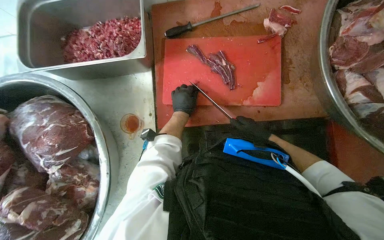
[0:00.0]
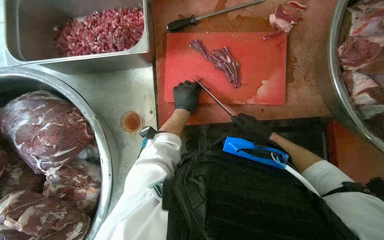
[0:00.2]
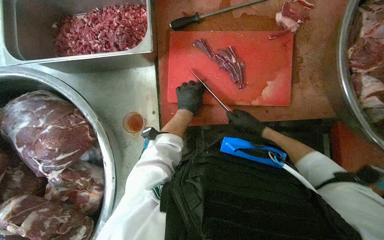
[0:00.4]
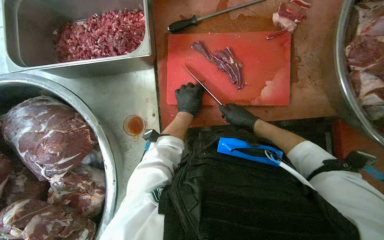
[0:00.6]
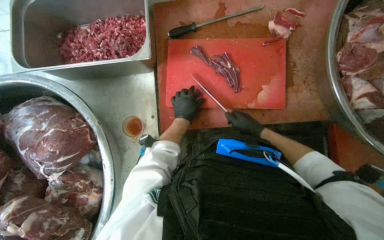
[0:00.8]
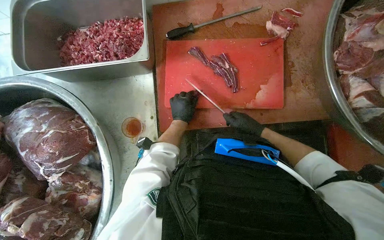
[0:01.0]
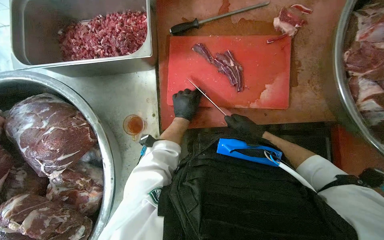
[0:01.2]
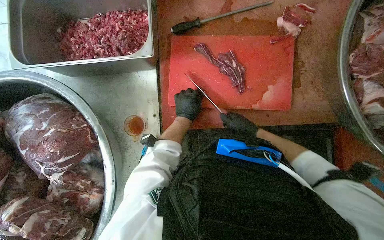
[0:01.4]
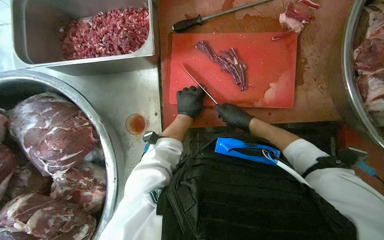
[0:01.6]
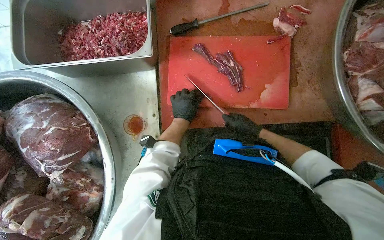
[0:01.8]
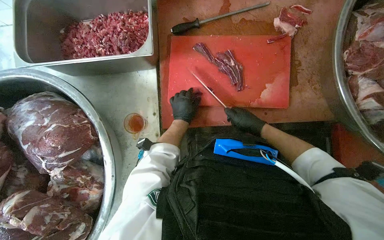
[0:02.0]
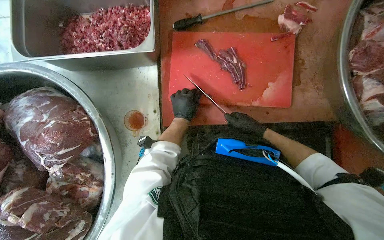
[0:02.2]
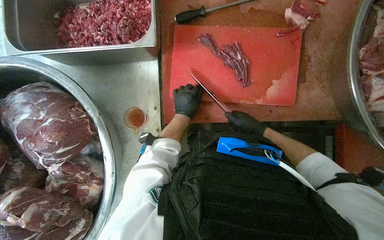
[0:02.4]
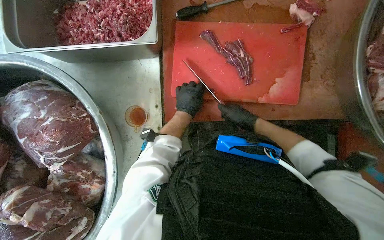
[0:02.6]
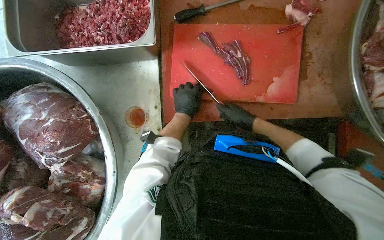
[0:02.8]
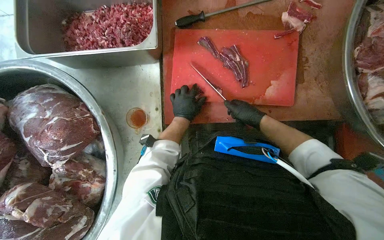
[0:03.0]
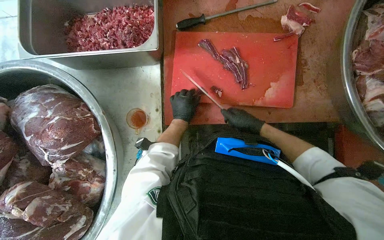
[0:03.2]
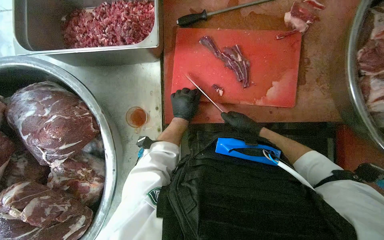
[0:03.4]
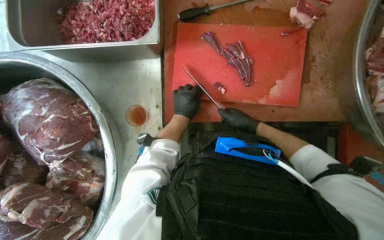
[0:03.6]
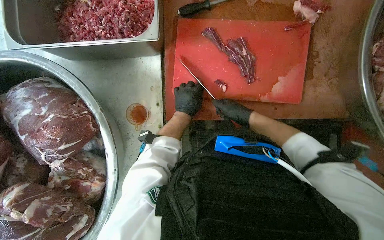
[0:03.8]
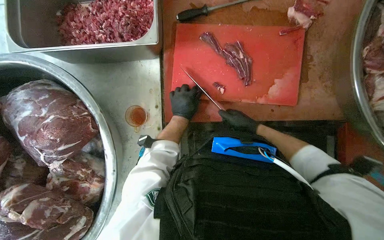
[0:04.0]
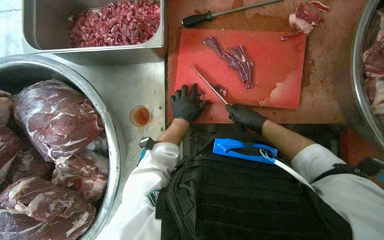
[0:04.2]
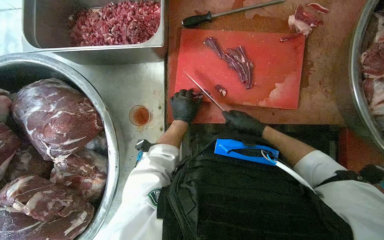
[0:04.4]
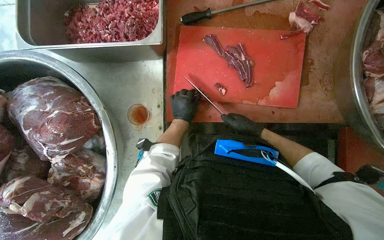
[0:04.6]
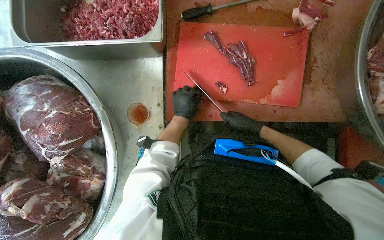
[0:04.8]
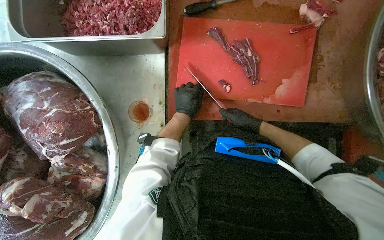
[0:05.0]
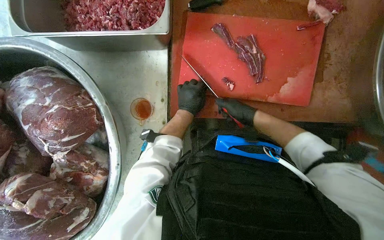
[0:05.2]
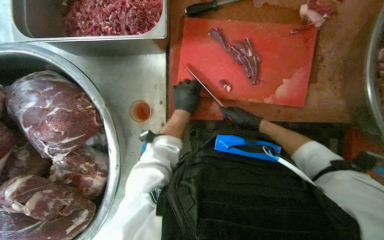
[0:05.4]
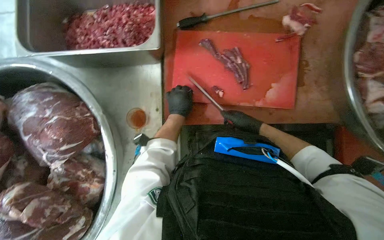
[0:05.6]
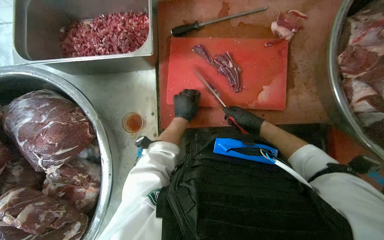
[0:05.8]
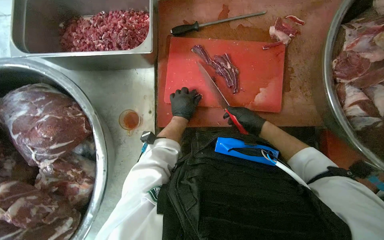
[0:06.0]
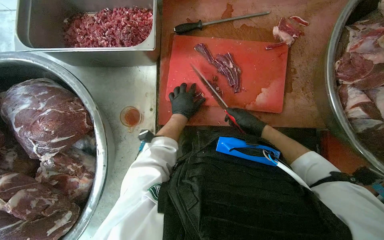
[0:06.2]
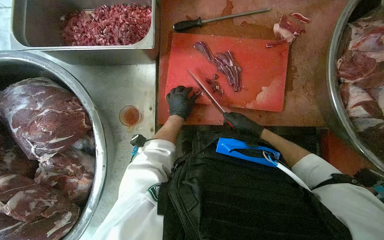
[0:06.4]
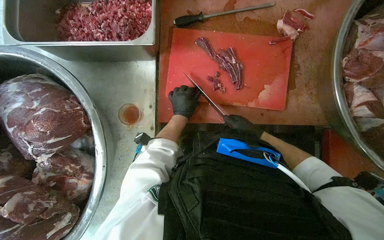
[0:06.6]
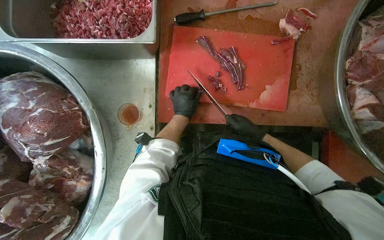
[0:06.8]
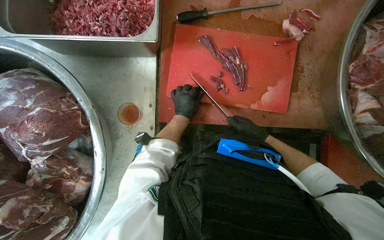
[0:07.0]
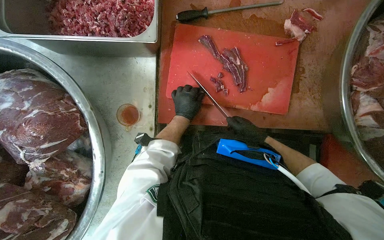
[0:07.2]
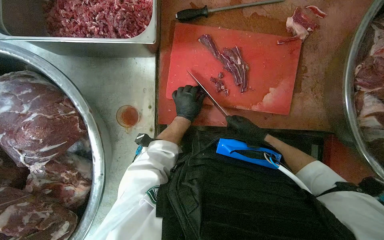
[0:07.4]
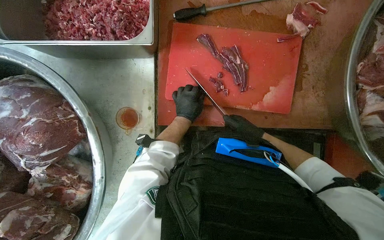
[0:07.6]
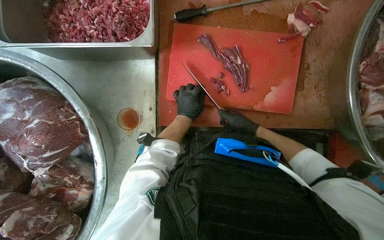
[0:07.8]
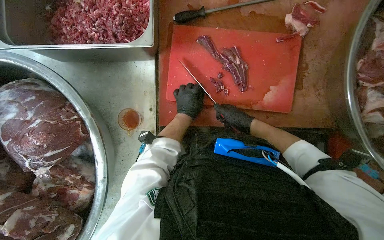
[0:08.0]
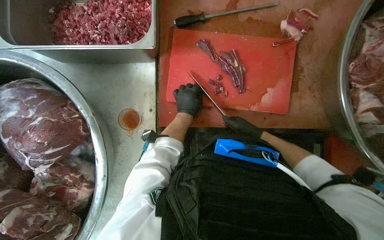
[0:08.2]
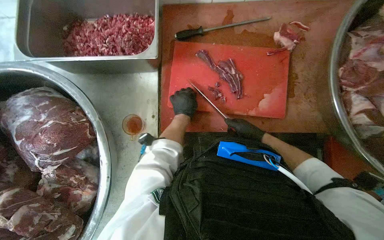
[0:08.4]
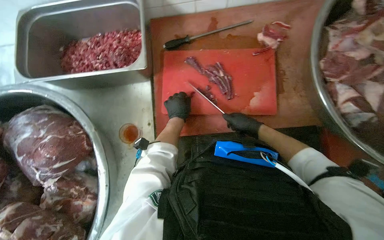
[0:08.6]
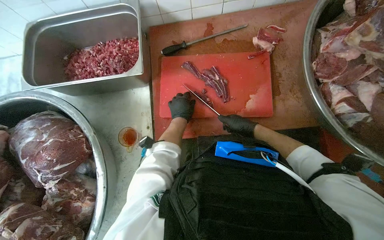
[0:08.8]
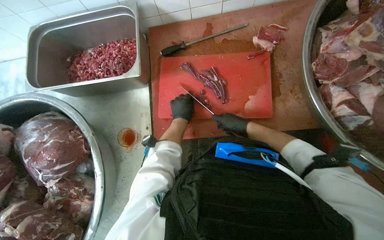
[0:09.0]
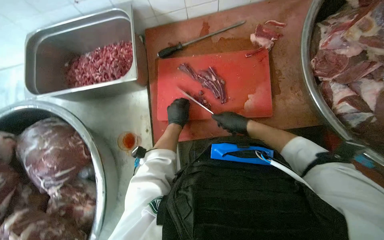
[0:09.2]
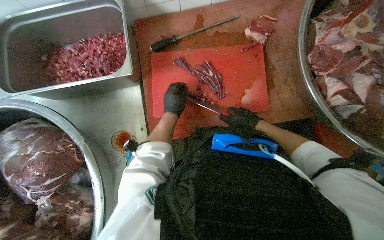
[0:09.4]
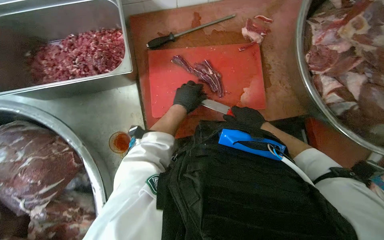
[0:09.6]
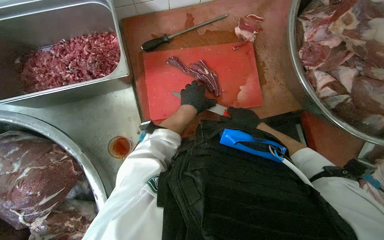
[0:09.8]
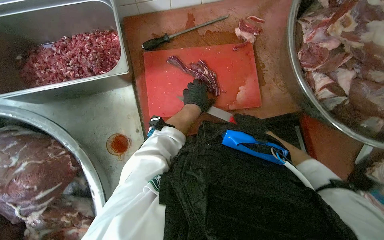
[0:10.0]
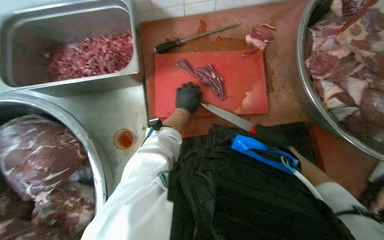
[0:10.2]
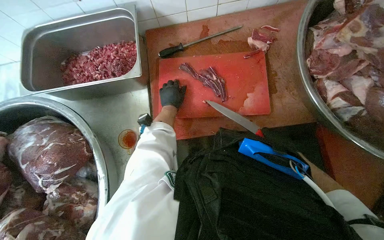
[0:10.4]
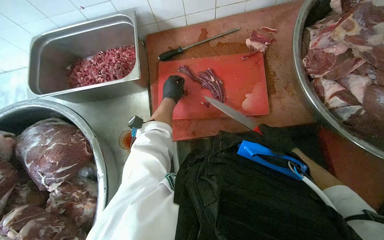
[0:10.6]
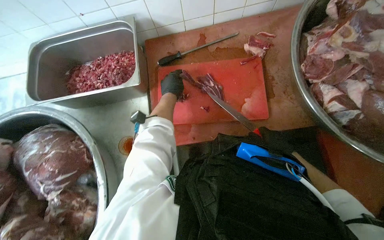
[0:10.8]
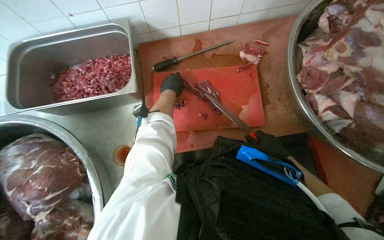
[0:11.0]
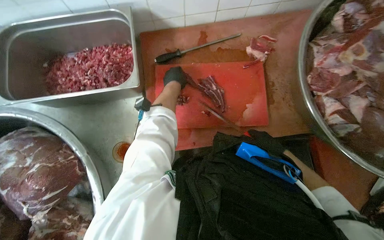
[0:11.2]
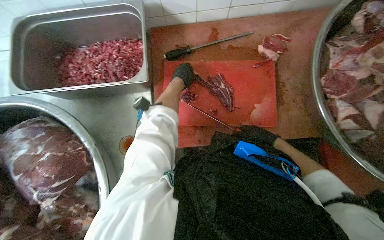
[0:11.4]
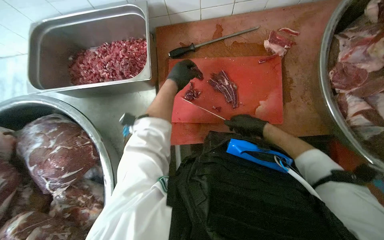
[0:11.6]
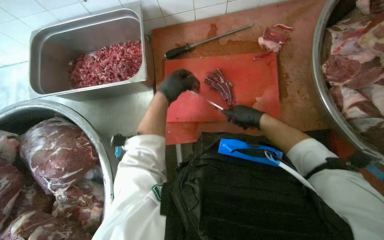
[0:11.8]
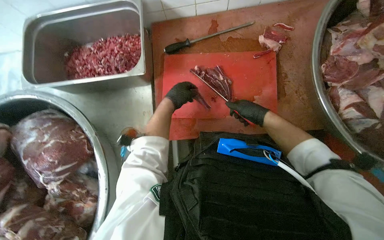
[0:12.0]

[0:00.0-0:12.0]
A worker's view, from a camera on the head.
Job: preparing food.
The whole recording: Cutting meat on board. The worker cuts large pieces of meat into smaller portions on a red cutting board.
0:00.0 to 0:01.6: The right hand moves to the left, roughly 10 cm.
0:01.6 to 0:09.0: The hands stay close to where they were, moving slightly.
0:10.4 to 0:12.0: The right hand travels nearer to the camera by some 40 cm.

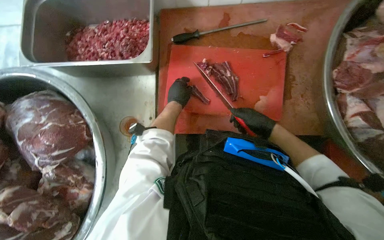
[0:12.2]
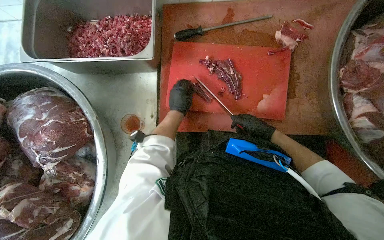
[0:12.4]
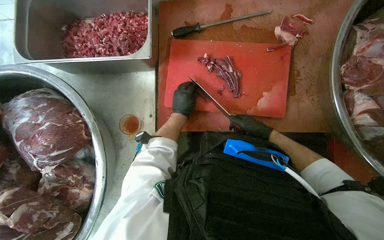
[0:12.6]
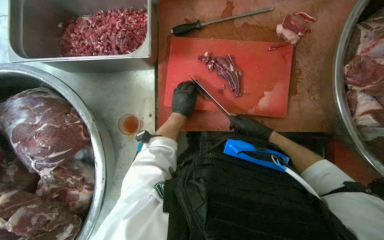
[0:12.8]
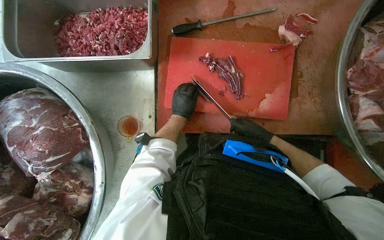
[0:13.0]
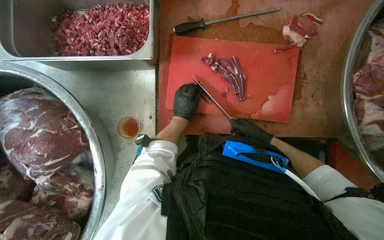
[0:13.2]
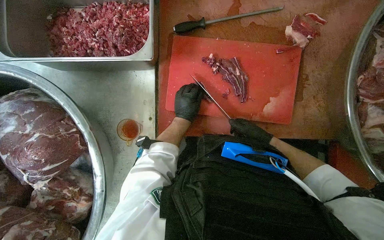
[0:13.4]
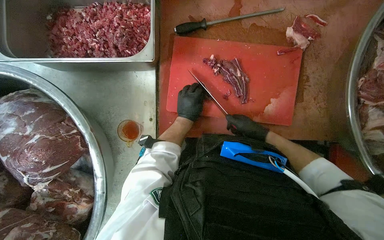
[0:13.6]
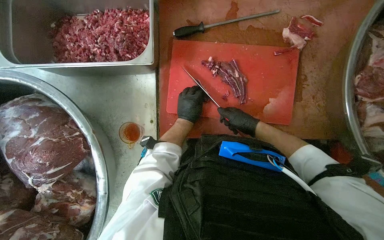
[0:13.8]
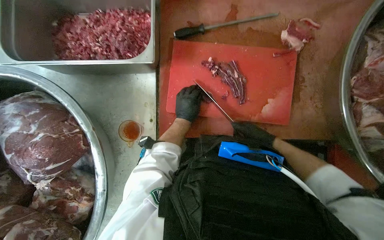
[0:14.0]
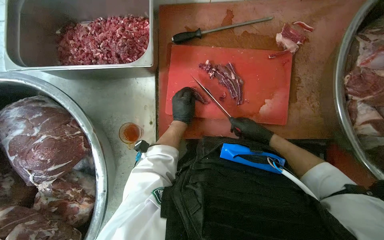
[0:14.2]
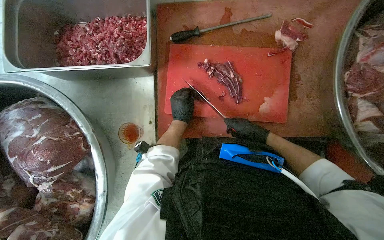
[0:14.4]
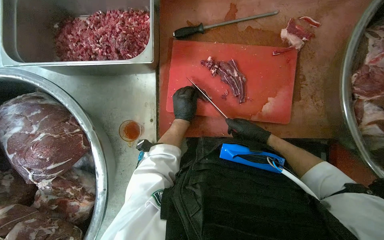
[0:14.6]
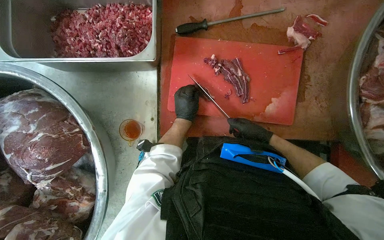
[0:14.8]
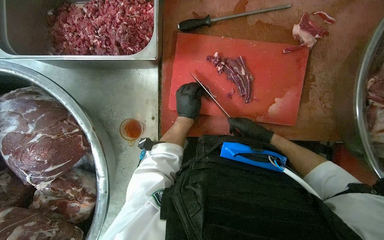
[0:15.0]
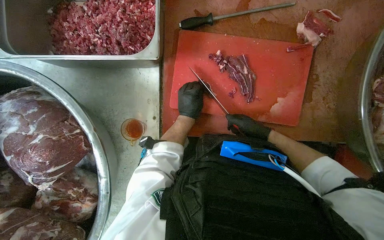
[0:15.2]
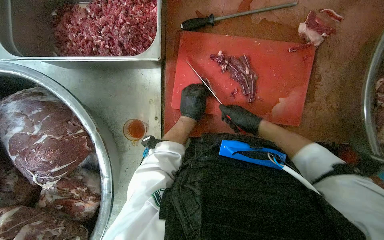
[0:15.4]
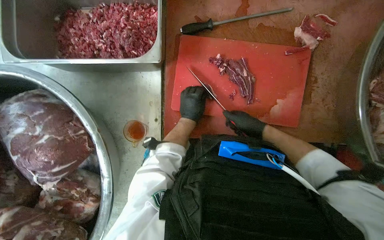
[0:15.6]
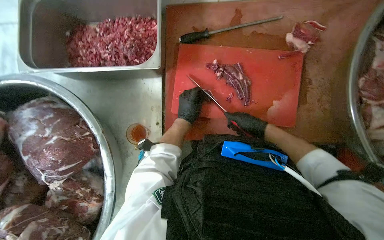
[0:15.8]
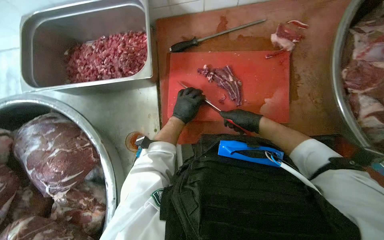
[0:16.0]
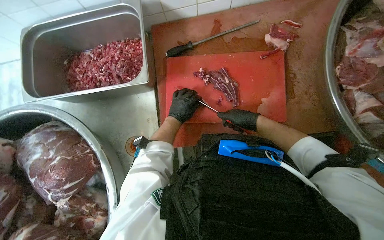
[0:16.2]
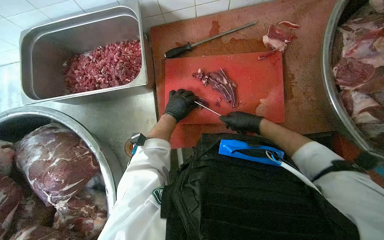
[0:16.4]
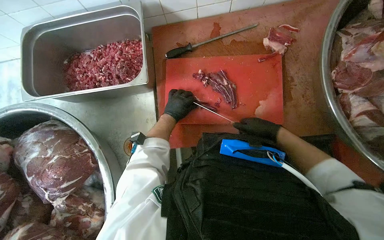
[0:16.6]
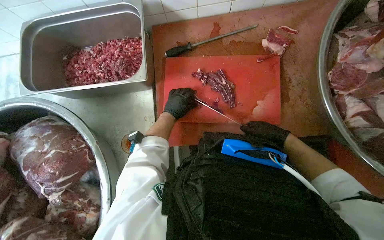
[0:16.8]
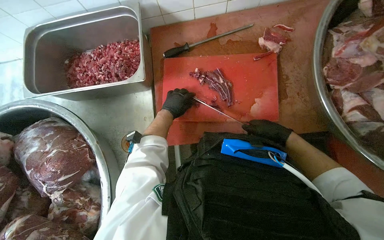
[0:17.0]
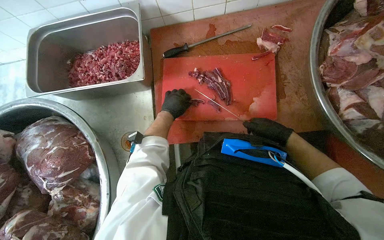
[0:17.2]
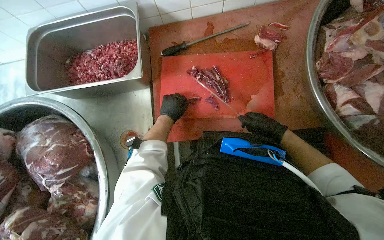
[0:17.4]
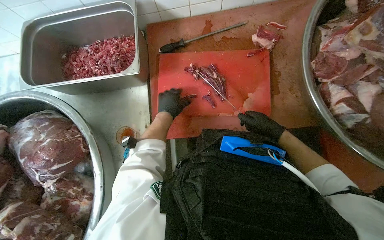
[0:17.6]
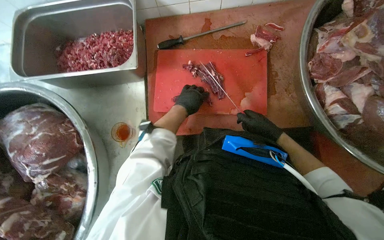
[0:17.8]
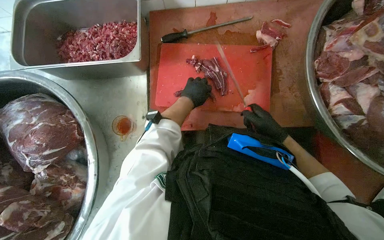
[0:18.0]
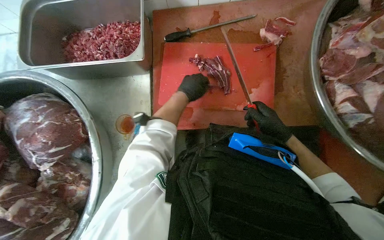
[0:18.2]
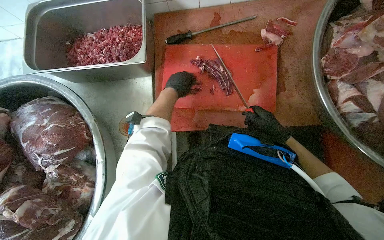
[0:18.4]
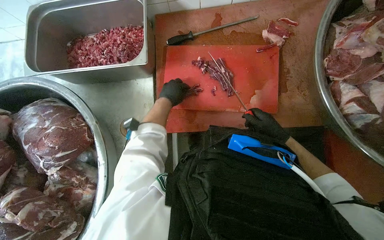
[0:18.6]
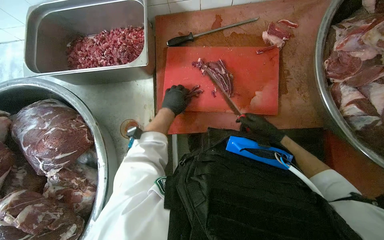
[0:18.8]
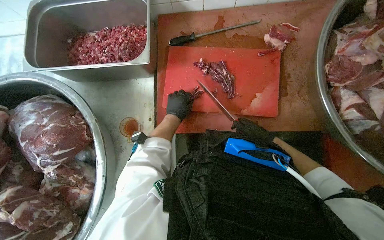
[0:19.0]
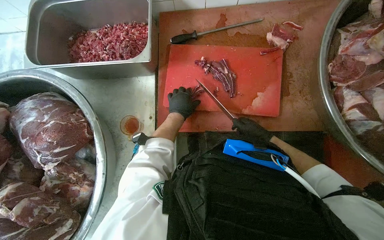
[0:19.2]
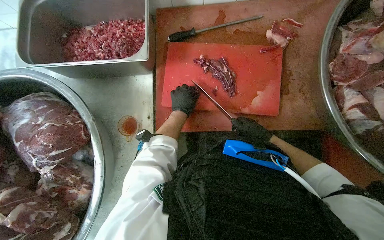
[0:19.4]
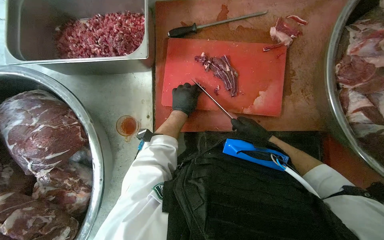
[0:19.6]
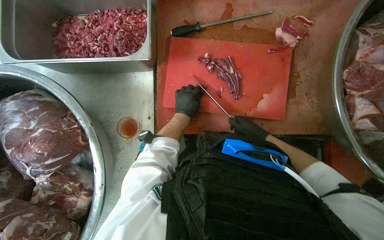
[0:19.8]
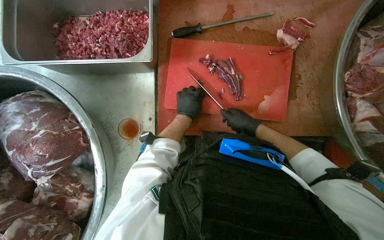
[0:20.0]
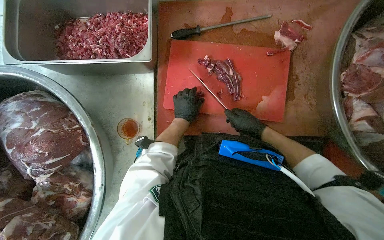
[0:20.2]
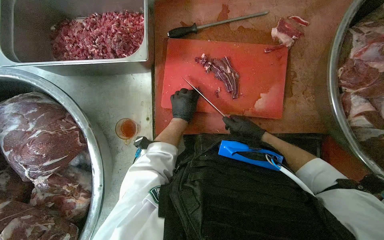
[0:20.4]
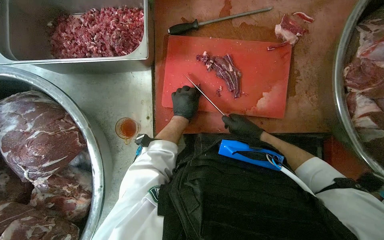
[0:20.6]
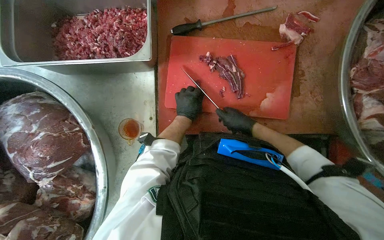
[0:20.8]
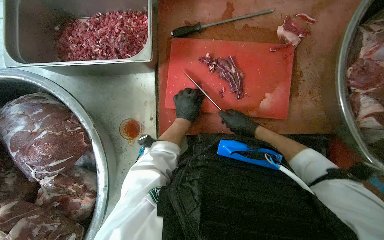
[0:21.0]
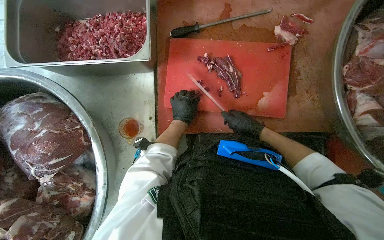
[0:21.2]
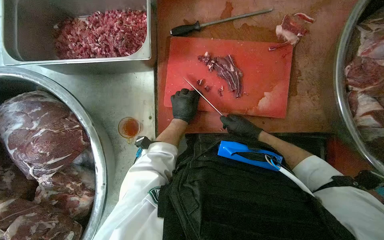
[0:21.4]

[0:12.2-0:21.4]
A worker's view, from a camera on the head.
Job: preparing food.
The whole recording: Cutting meat on board. The worker cuts large pieces of meat into smaller portions on a red cutting board.
0:12.2 to 0:13.8: The right hand goes some 10 cm farther from the camera.
0:13.8 to 0:15.2: The hands stay close to where they were, moving slightly.
0:18.4 to 0:19.8: The left hand goes roughly 10 cm farther from the camera.
0:19.8 to 0:21.4: The hands work in one place, with small movements.
